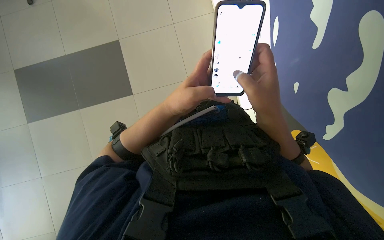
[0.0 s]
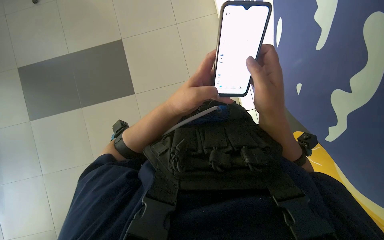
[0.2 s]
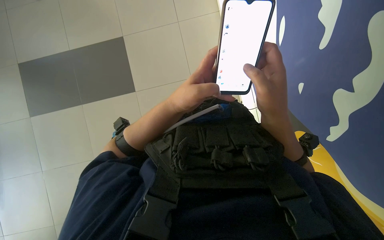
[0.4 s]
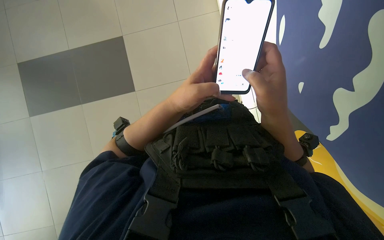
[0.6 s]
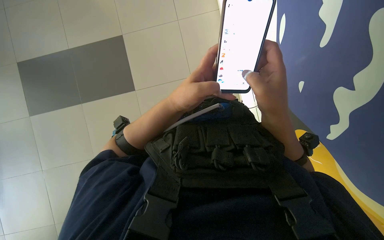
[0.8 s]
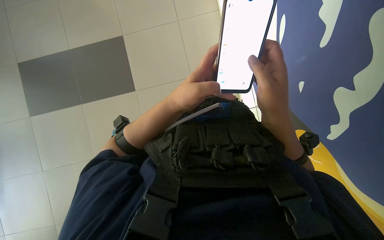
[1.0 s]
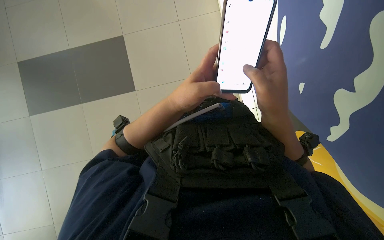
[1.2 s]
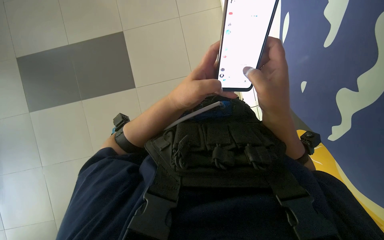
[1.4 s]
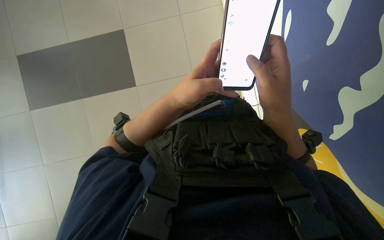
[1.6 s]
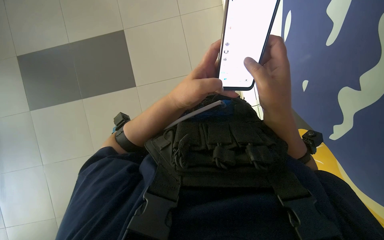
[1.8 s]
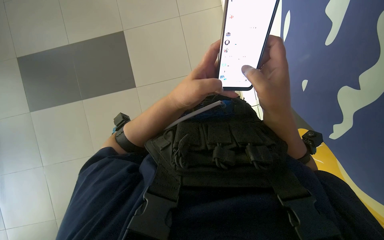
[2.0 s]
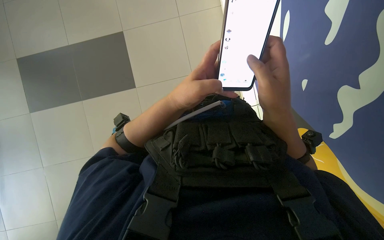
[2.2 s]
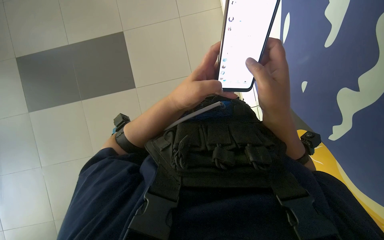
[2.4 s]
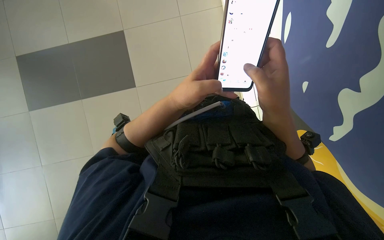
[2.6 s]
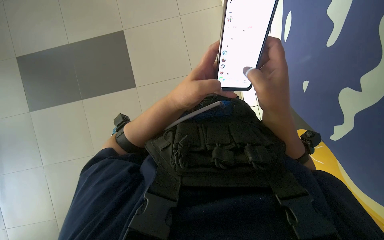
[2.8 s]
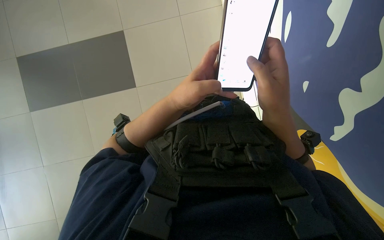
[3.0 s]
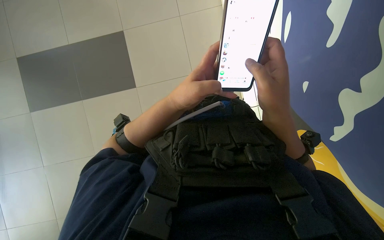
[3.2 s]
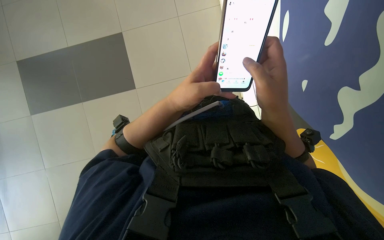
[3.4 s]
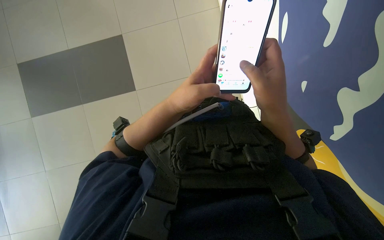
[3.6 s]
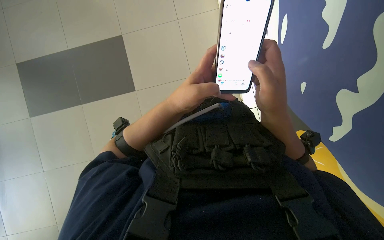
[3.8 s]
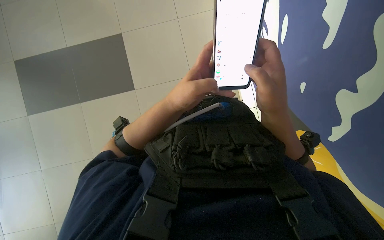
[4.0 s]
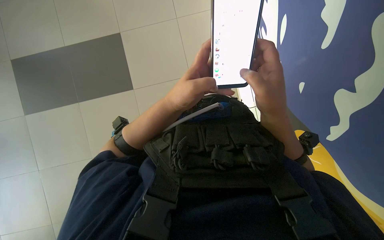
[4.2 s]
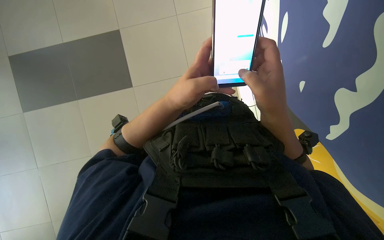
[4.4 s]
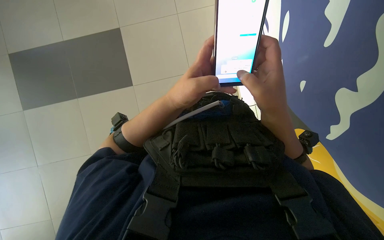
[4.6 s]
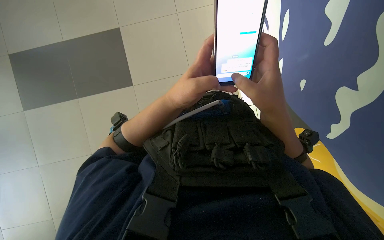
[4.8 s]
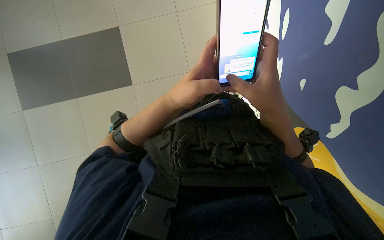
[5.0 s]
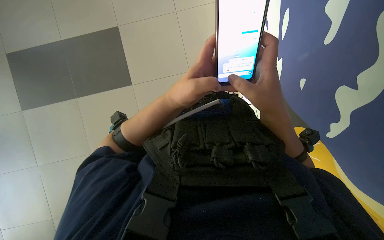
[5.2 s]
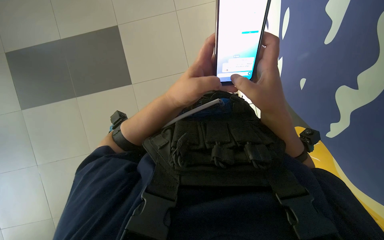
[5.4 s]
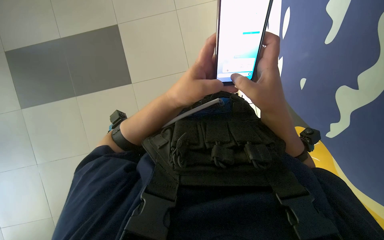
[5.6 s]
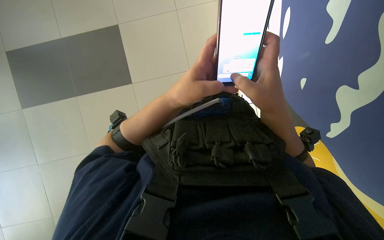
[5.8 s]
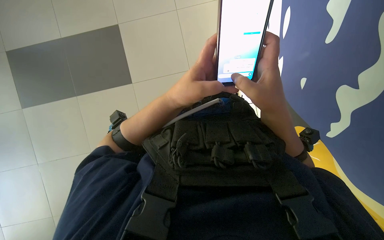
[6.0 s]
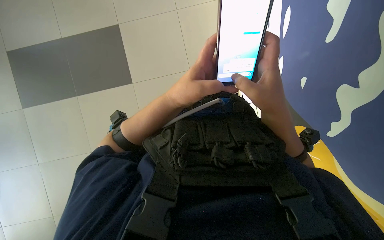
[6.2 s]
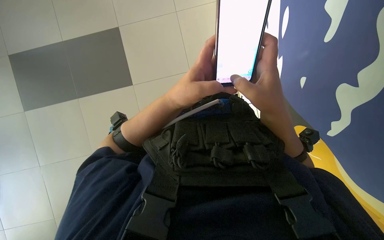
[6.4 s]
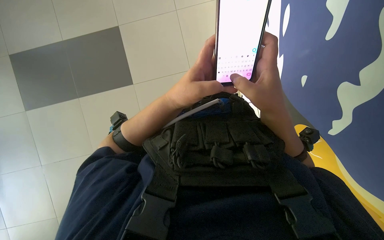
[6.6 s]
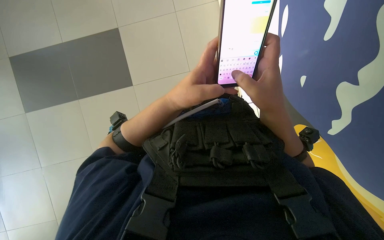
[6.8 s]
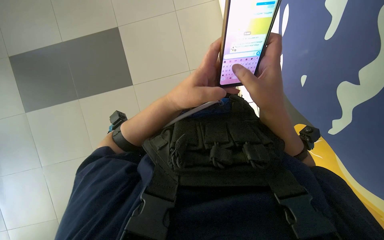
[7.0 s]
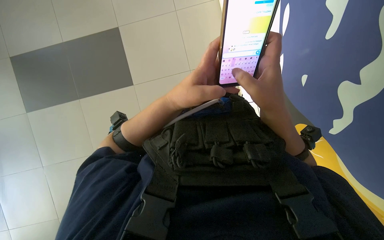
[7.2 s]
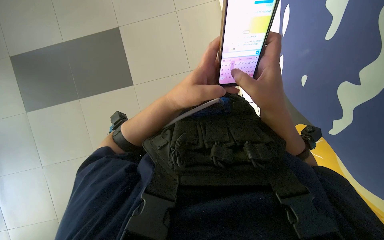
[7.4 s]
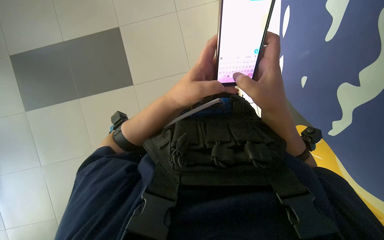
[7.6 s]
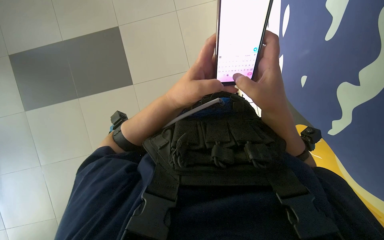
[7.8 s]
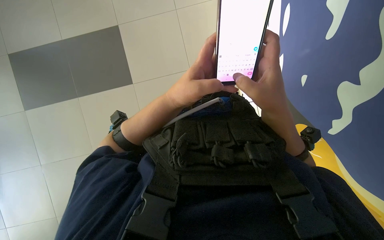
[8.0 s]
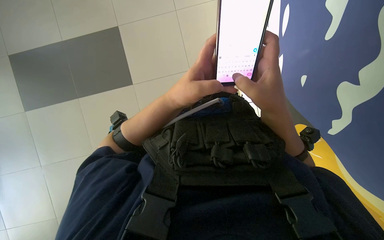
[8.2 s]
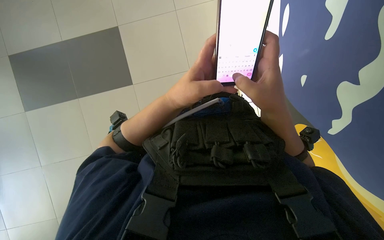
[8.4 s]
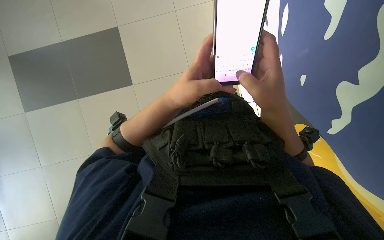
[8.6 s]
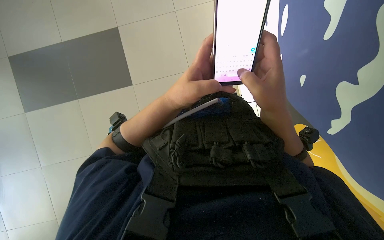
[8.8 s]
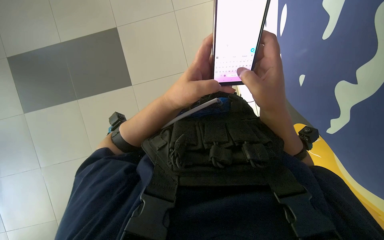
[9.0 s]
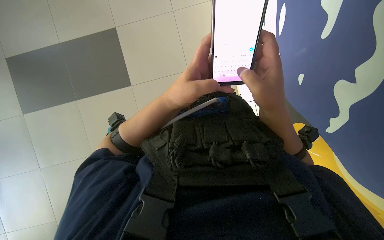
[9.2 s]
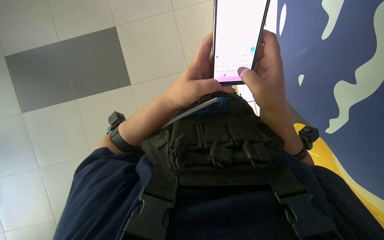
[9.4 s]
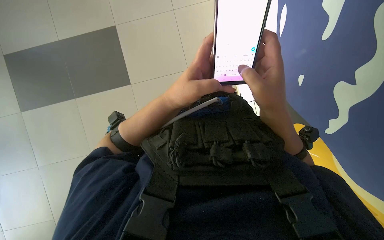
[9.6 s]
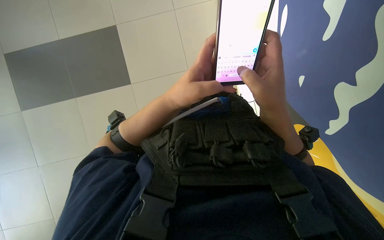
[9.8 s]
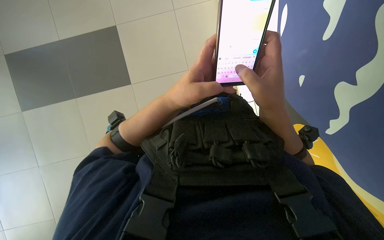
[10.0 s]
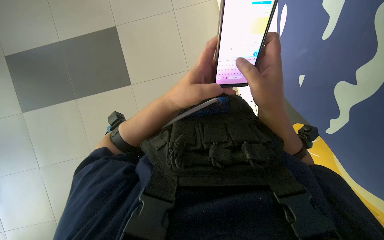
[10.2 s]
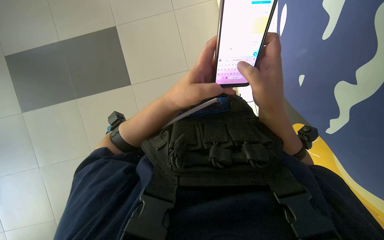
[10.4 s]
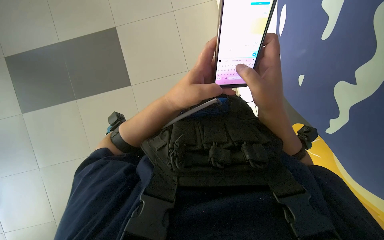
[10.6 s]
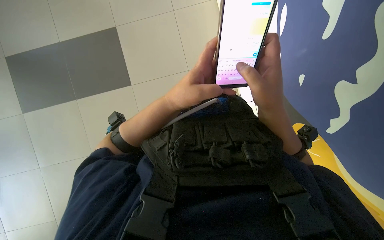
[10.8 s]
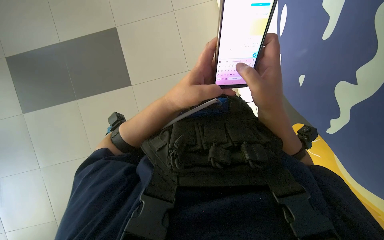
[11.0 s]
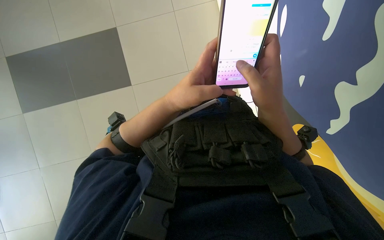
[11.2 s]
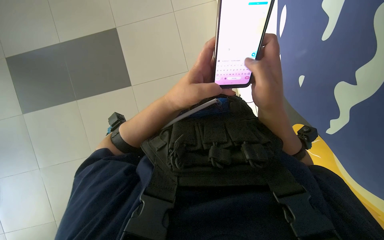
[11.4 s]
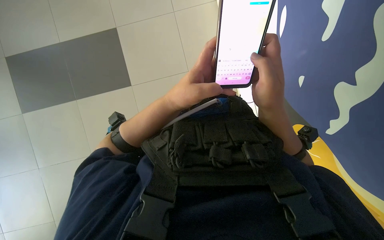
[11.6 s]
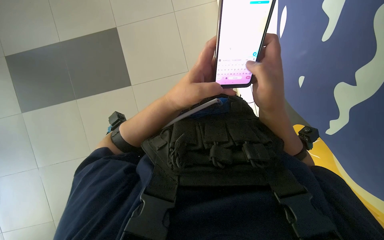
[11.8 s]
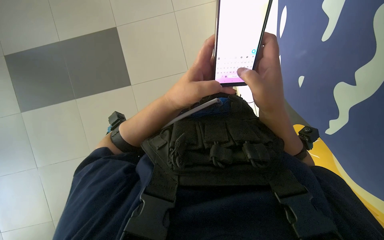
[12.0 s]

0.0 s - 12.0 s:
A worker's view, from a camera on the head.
Job: mopping floor.
The whole recording: Mopping floor. The worker continues mopping the tiled floor with a white mop head.
0.0 s - 10.4 s: The hands make small movements and keep their place.
10.4 s - 12.0 s: Neither hand changes place.

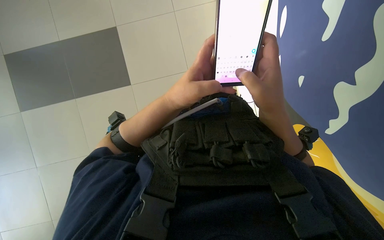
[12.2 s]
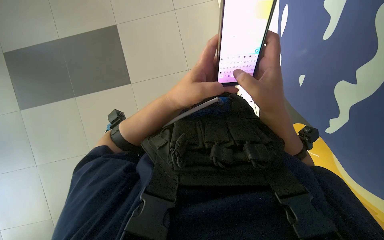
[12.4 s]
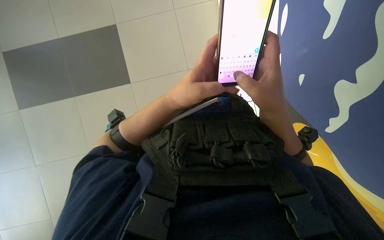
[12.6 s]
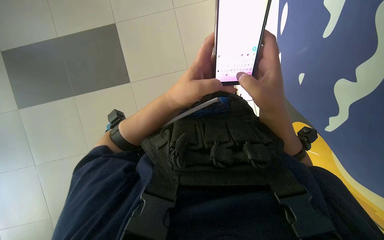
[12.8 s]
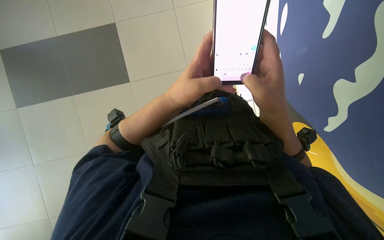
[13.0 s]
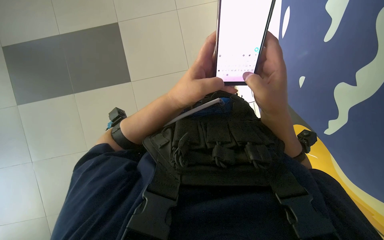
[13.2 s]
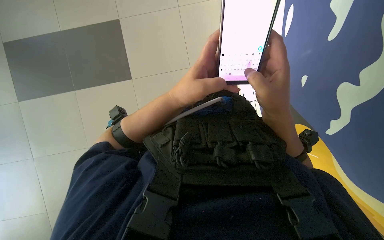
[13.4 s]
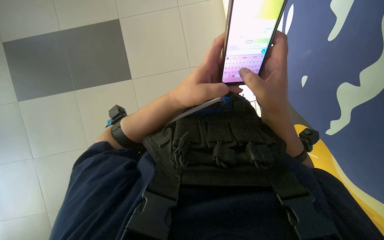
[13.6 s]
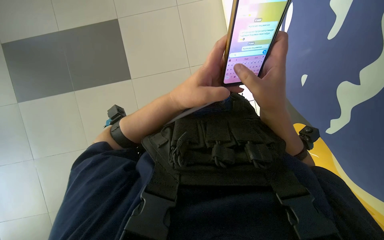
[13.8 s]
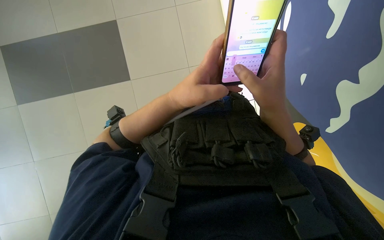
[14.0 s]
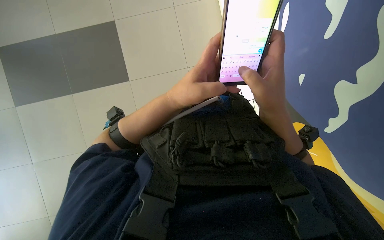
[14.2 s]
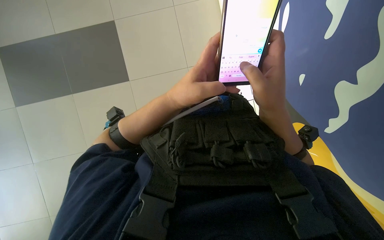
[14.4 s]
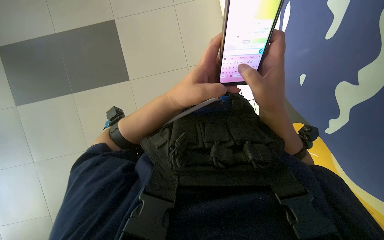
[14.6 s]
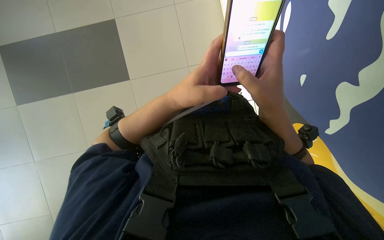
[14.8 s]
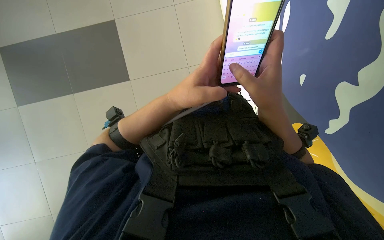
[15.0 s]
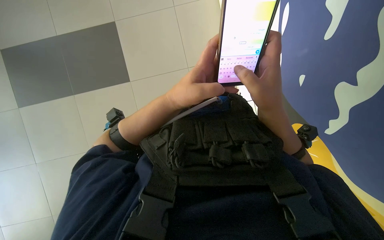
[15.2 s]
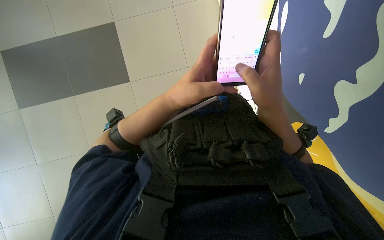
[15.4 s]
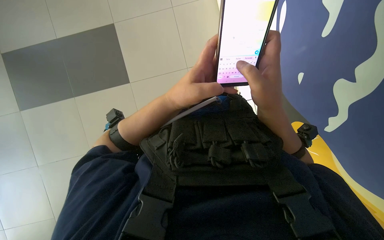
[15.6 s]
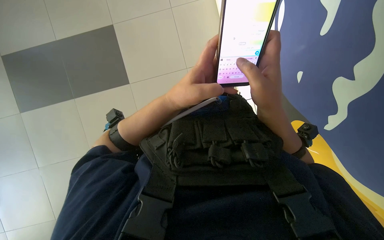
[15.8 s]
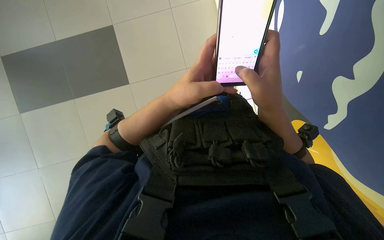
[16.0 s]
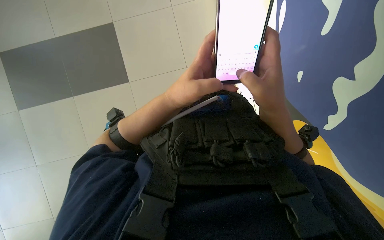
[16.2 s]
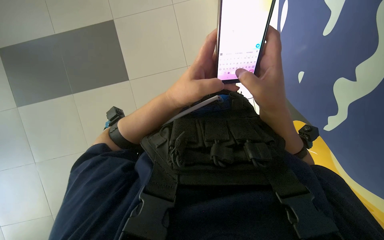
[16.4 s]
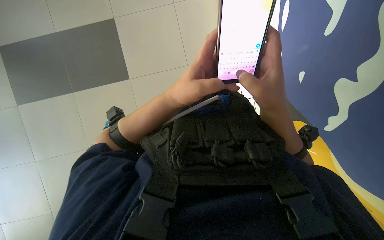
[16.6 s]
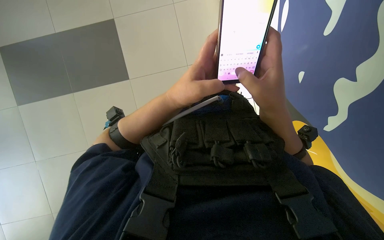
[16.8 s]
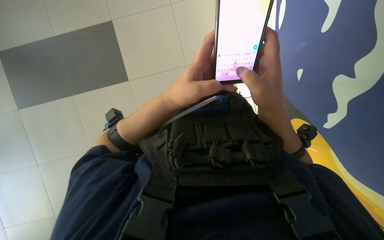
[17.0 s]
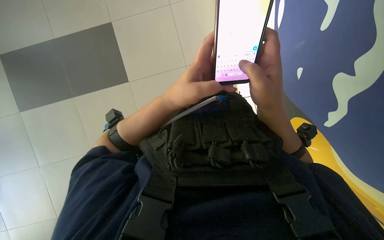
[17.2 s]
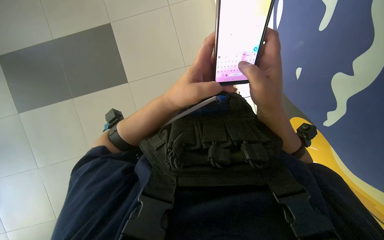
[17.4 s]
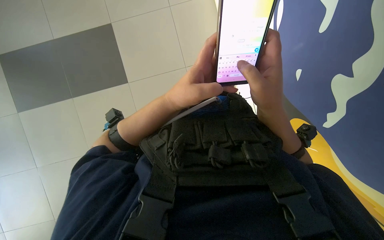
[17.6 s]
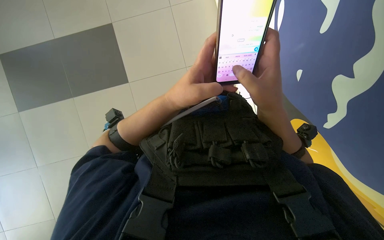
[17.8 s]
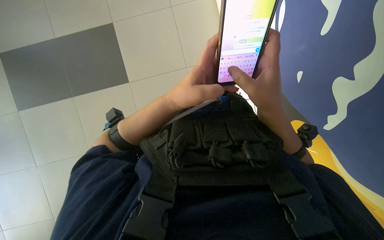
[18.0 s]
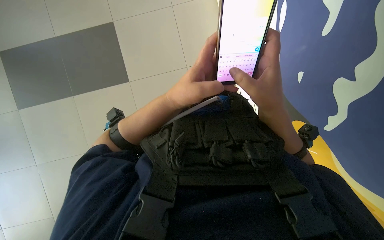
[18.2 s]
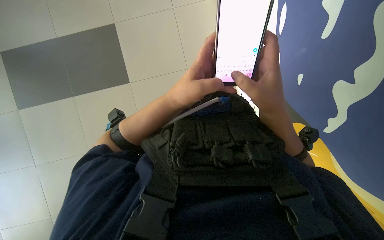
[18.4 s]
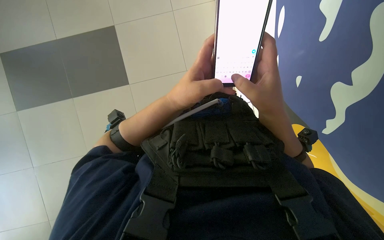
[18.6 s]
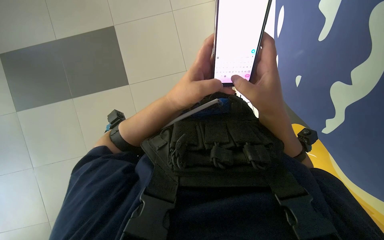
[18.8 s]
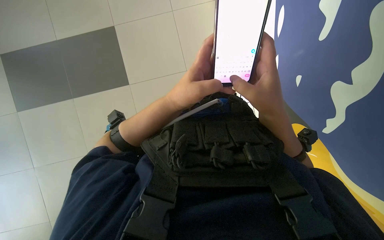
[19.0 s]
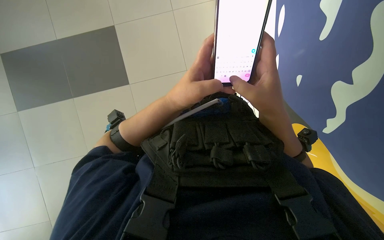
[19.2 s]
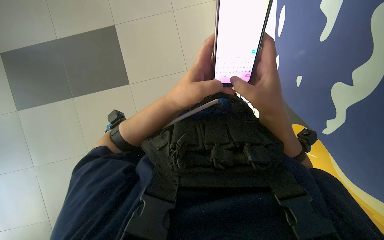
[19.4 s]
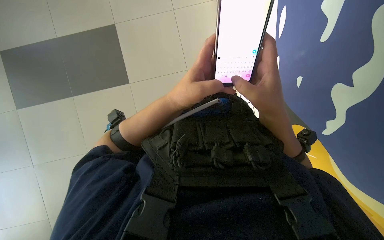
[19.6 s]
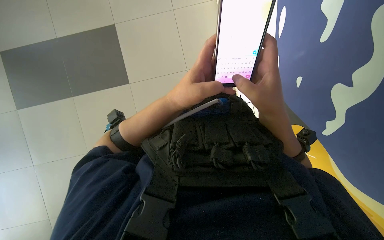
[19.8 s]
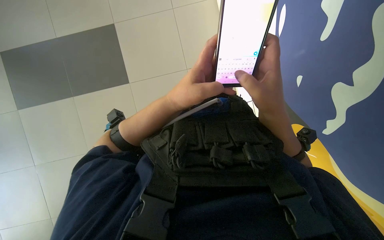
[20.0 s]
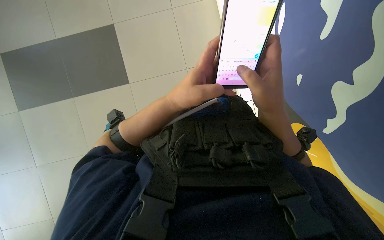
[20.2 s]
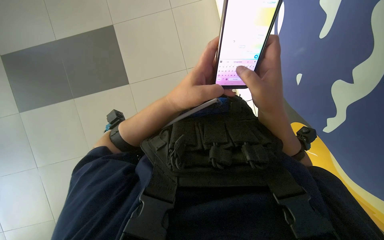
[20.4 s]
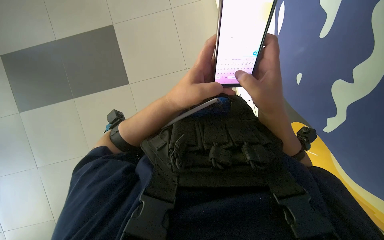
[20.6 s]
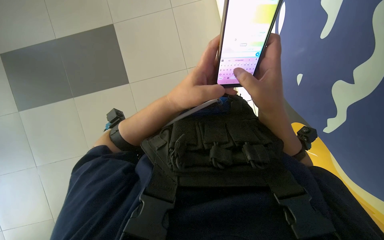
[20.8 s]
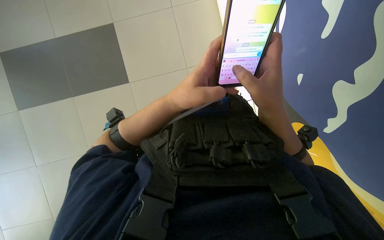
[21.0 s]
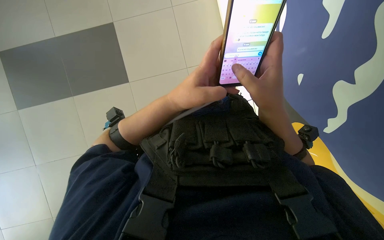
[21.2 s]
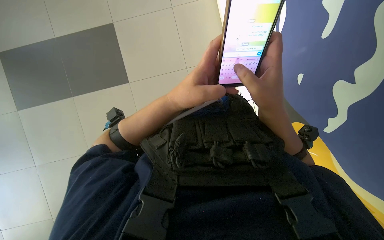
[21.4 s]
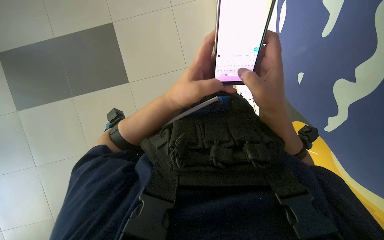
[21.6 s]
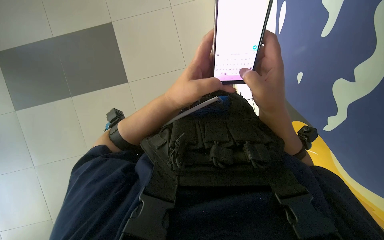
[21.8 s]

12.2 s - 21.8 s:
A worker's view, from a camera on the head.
Job: mopping floor.
The whole recording: Mopping floor. The worker continues mopping the tiled floor with a white mop head.
12.2 s - 21.8 s: The hands stay close to where they were, moving slightly.
